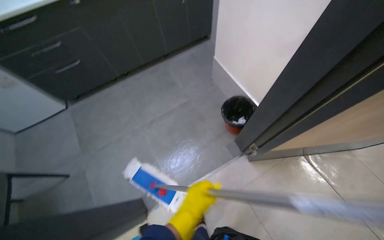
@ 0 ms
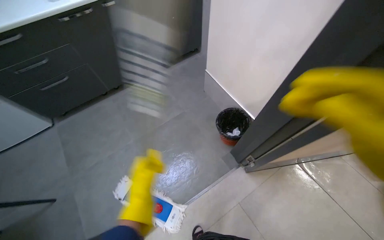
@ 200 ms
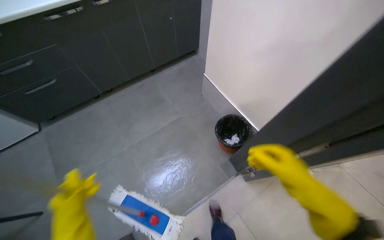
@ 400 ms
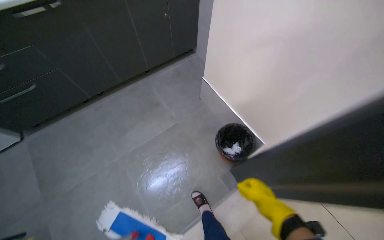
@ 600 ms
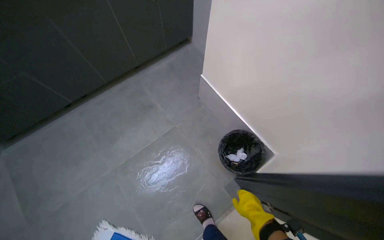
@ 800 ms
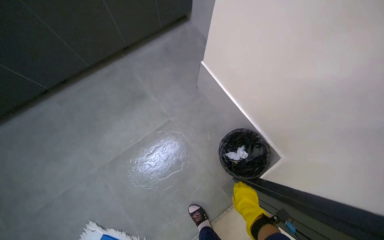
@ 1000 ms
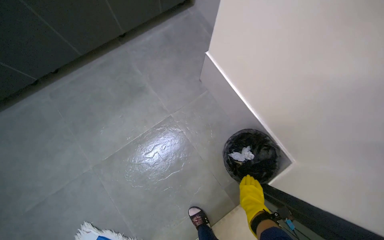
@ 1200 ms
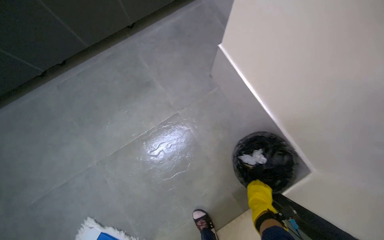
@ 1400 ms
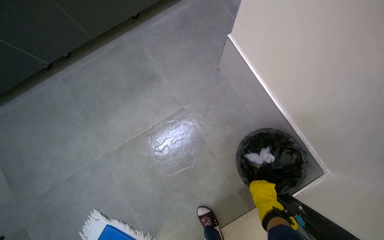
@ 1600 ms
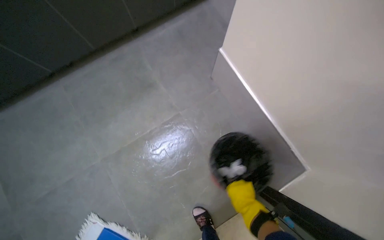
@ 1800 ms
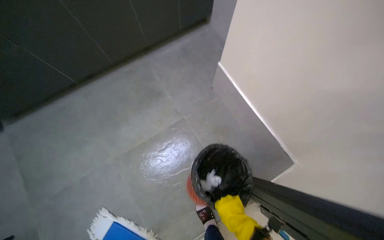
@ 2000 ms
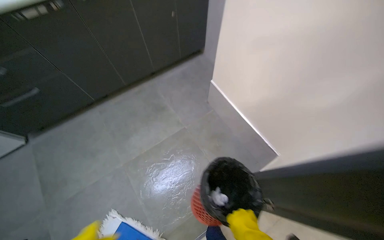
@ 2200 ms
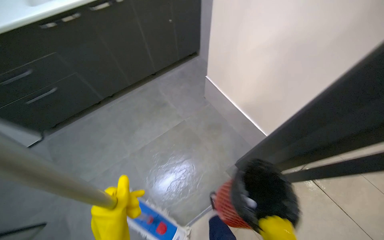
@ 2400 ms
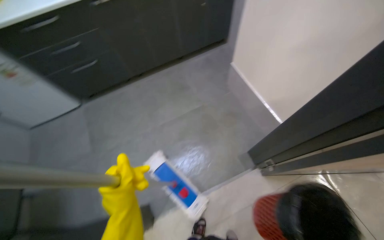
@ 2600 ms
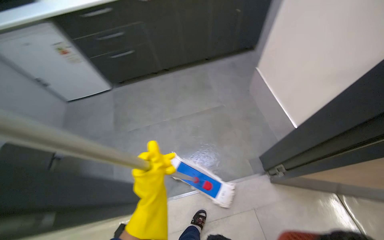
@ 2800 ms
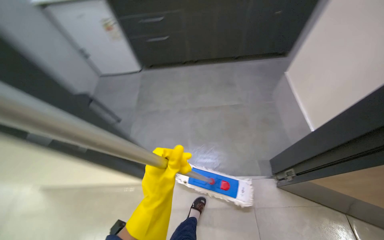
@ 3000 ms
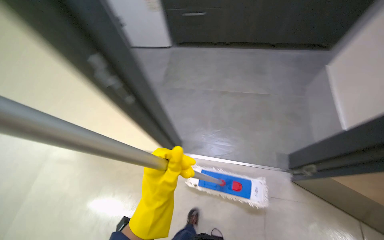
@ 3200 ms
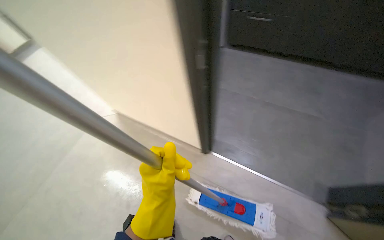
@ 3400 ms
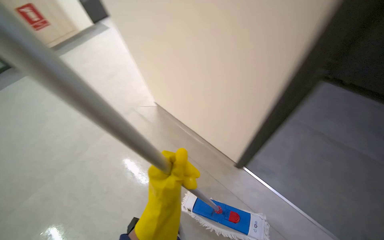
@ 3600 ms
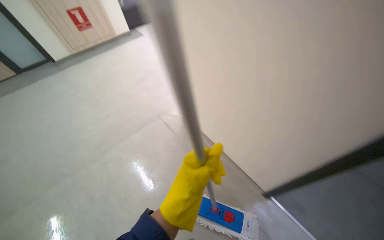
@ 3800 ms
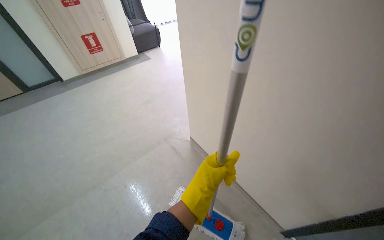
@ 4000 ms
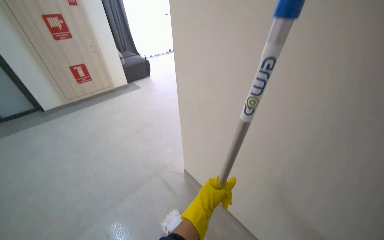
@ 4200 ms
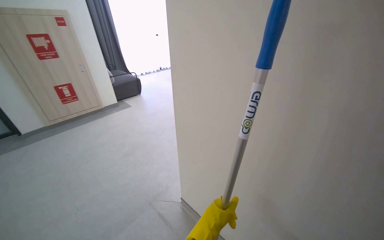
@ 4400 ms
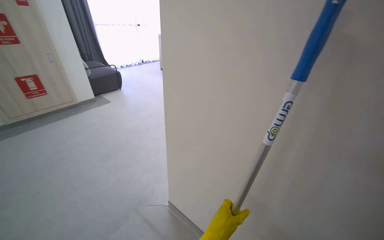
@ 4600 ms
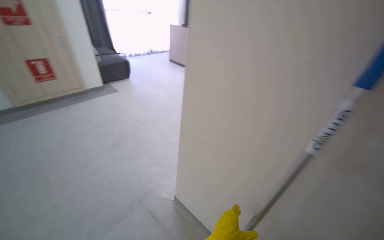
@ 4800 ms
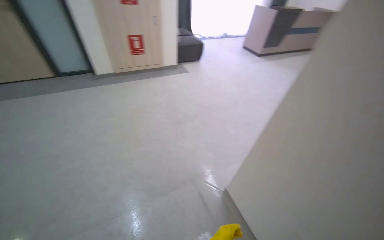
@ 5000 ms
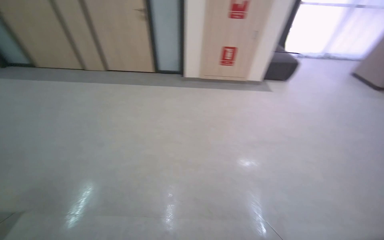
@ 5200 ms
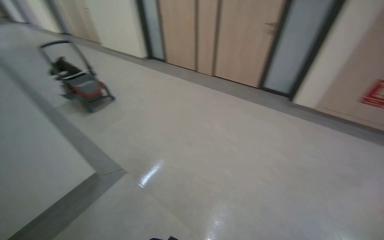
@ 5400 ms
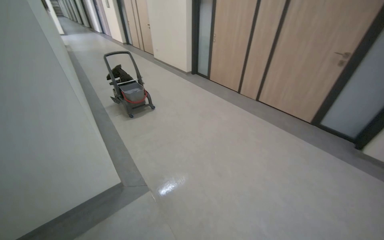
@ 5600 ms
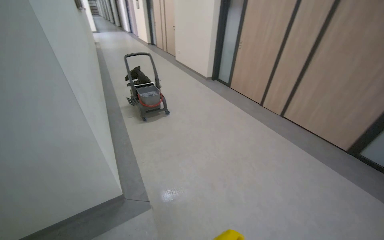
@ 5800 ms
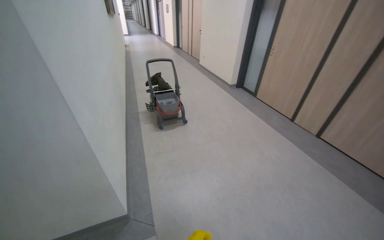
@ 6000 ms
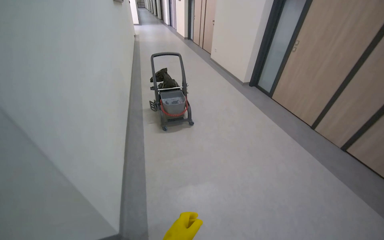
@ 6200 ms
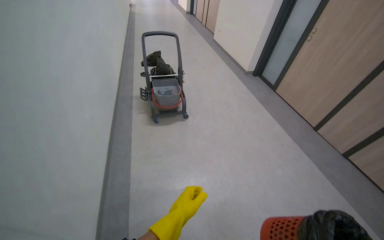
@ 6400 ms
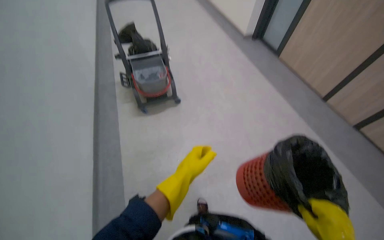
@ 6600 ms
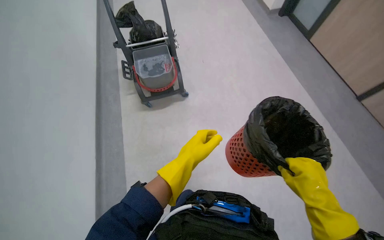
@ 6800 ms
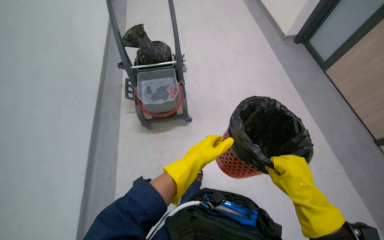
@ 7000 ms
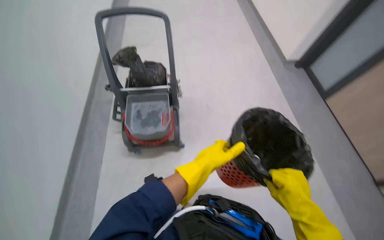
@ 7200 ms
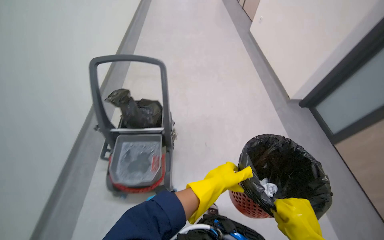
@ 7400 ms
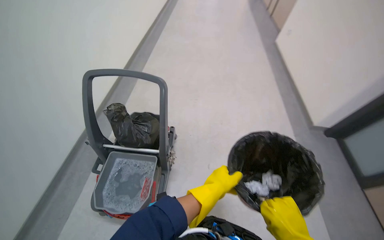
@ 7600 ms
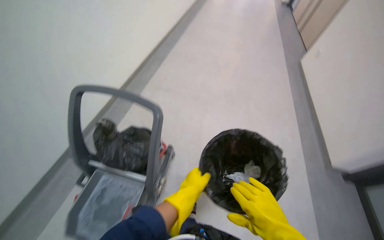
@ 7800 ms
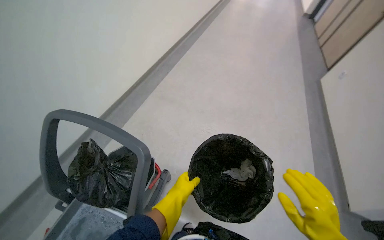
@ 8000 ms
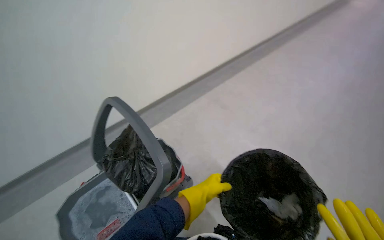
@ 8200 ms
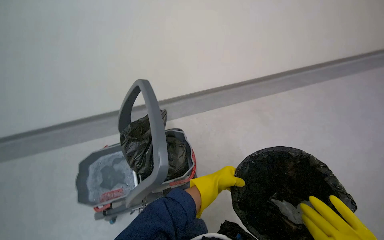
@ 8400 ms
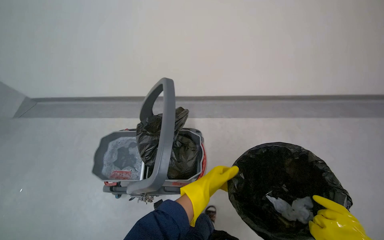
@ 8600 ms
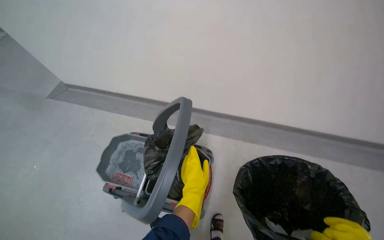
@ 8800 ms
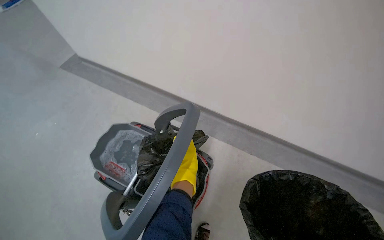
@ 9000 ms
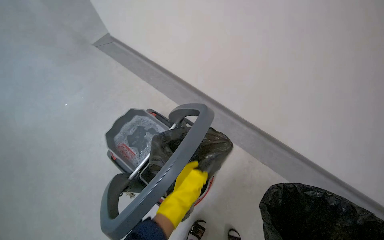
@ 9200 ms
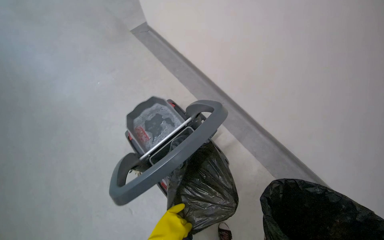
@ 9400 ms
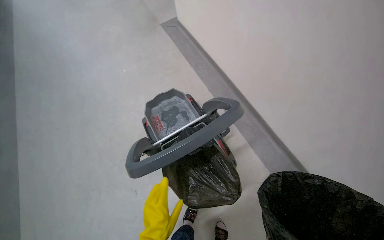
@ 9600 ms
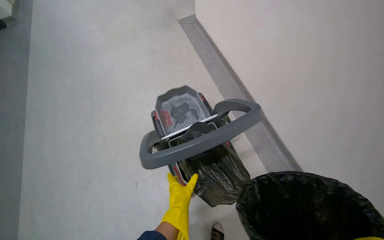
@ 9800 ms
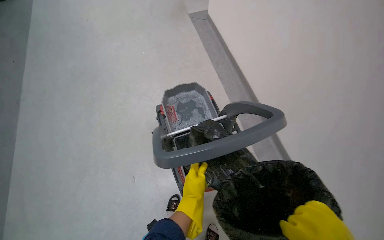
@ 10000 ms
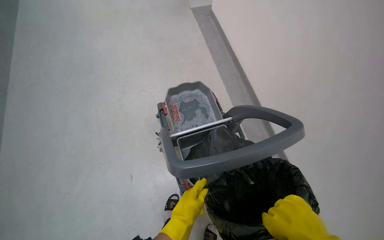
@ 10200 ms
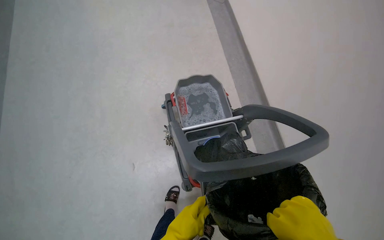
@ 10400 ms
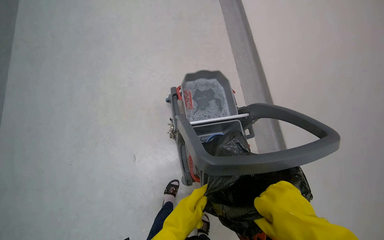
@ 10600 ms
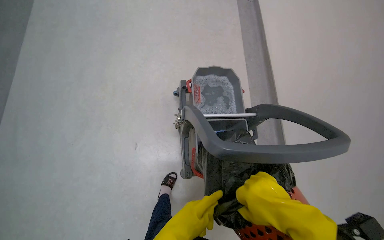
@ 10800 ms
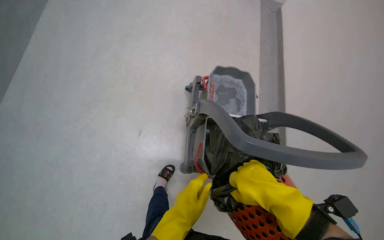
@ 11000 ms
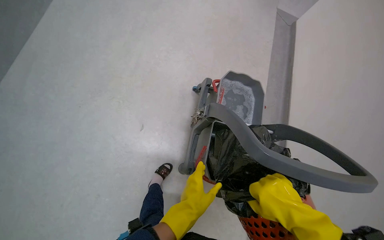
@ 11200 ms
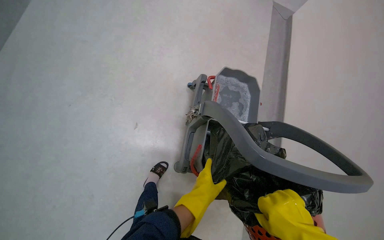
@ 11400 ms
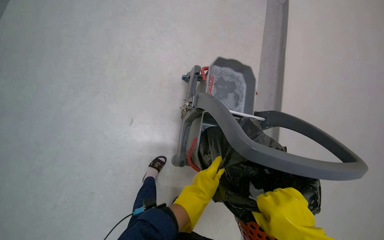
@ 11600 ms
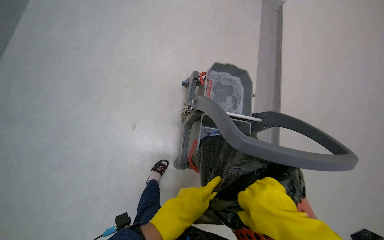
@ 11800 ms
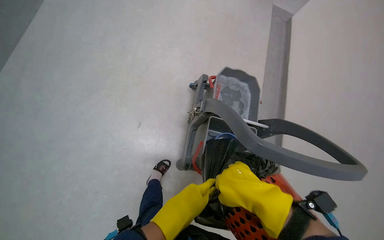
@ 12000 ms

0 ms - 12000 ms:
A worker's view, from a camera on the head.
Job: managing trash.
The whole recording: Emptying and replacing trash bags. The worker empties a small trash bin into a larger bag and replaces the bag on the cart.
0 ms - 1600 ms: The camera is carried some 80 cm. The view tilts roughly 15 degrees downward.
1600 ms - 3000 ms: The wearer moves about 90 cm. The head rotates some 30 degrees to the left. The view tips upward by roughly 15 degrees.
3000 ms - 4400 ms: The head travels some 80 cm. The view tips upward by roughly 25 degrees. The scene rotates clockwise by roughly 35 degrees.
4400 ms - 6000 ms: The head travels roughly 1.5 m. The head turns to the left by approximately 115 degrees.
7600 ms - 9000 ms: The head rotates about 45 degrees to the left. The camera pitches upward, by roughly 15 degrees.
9000 ms - 10400 ms: The scene turns about 40 degrees clockwise in the picture.
10400 ms - 12000 ms: The scene turns about 25 degrees clockwise in the picture.

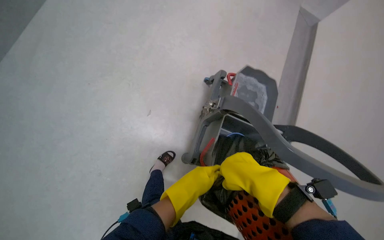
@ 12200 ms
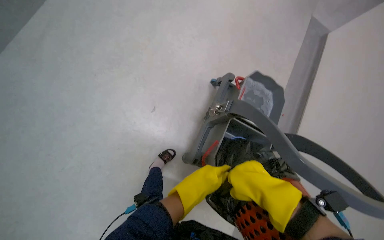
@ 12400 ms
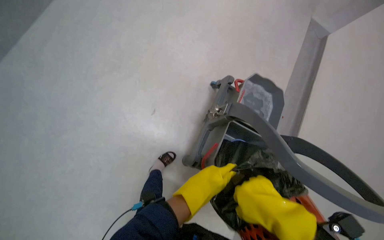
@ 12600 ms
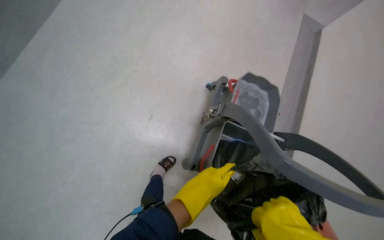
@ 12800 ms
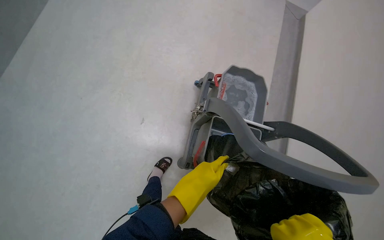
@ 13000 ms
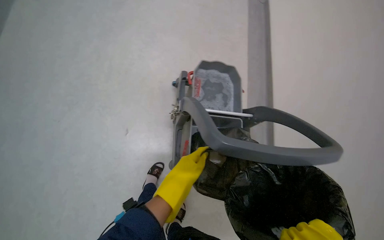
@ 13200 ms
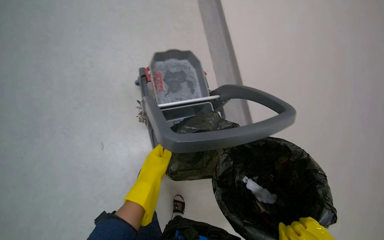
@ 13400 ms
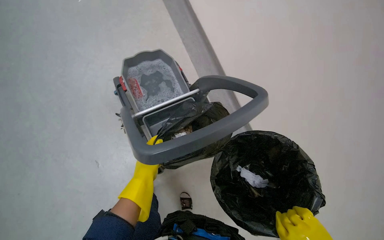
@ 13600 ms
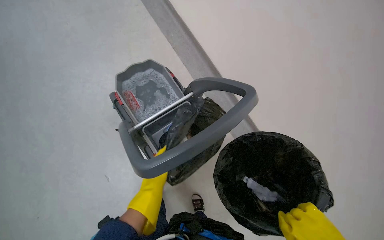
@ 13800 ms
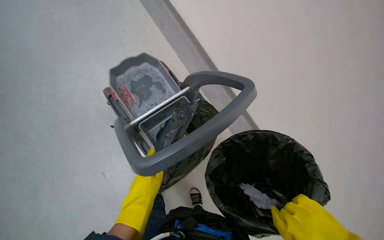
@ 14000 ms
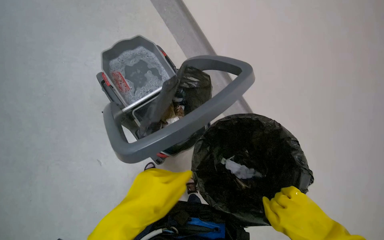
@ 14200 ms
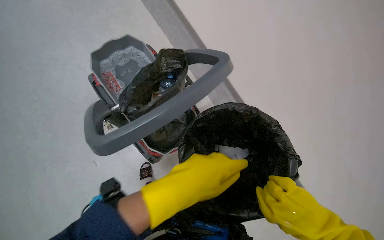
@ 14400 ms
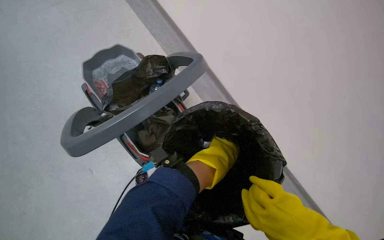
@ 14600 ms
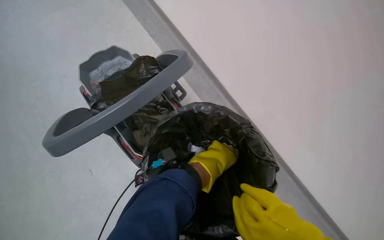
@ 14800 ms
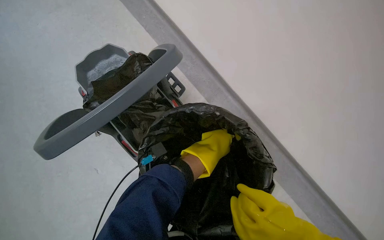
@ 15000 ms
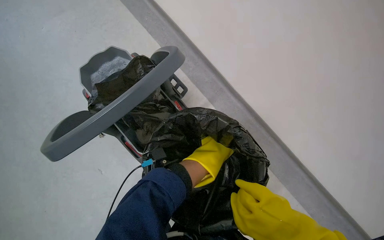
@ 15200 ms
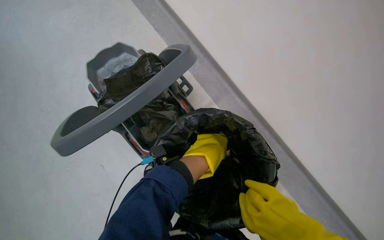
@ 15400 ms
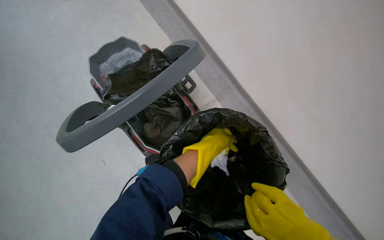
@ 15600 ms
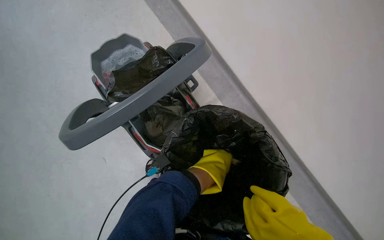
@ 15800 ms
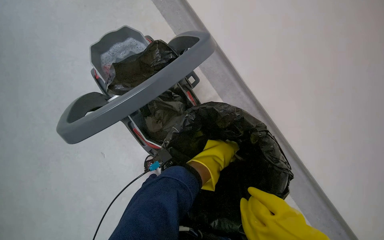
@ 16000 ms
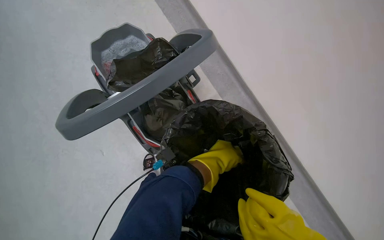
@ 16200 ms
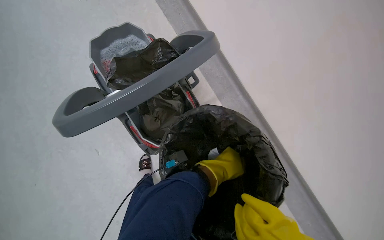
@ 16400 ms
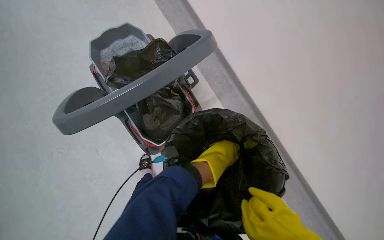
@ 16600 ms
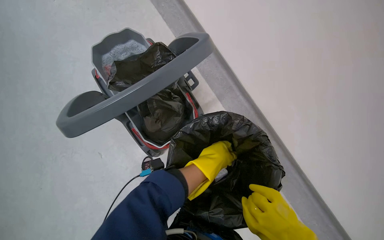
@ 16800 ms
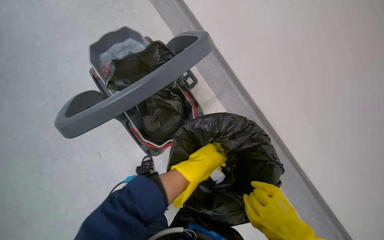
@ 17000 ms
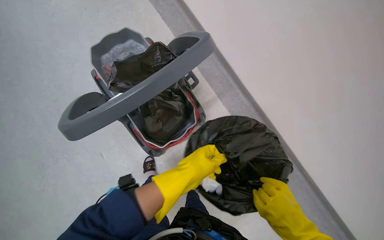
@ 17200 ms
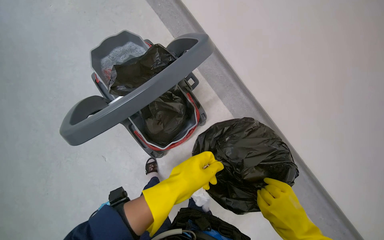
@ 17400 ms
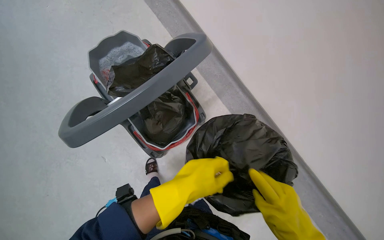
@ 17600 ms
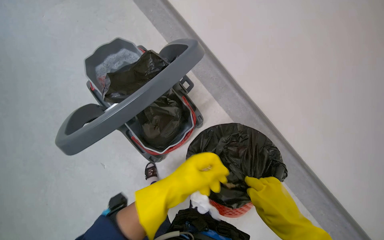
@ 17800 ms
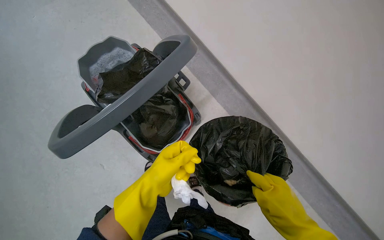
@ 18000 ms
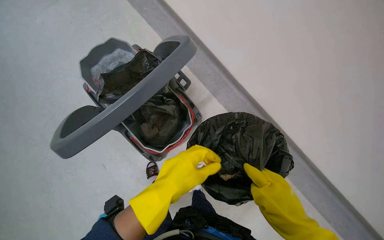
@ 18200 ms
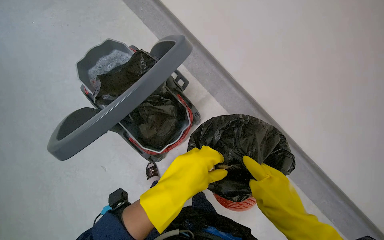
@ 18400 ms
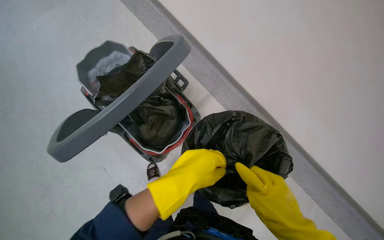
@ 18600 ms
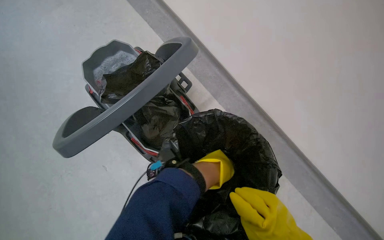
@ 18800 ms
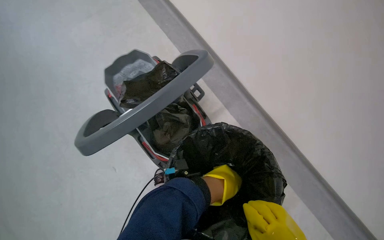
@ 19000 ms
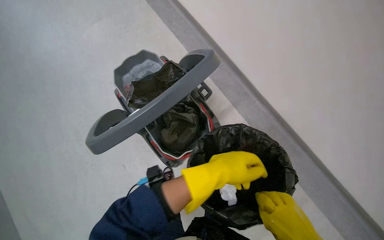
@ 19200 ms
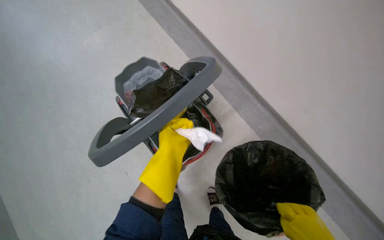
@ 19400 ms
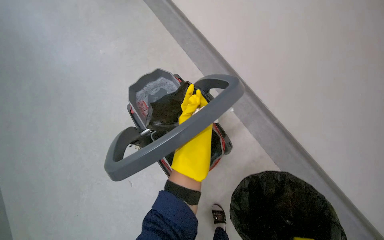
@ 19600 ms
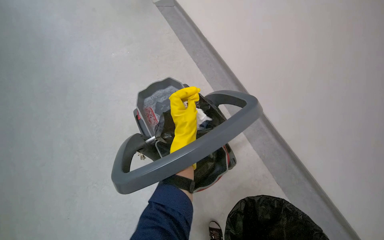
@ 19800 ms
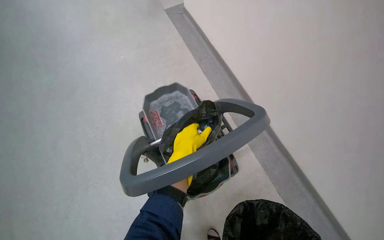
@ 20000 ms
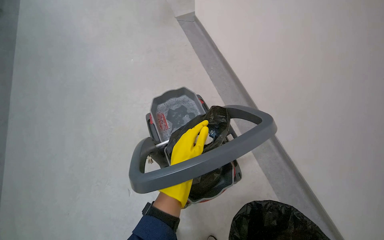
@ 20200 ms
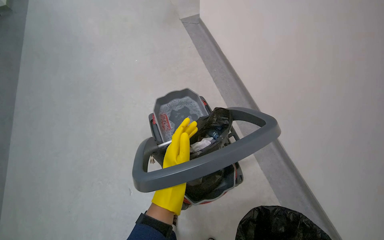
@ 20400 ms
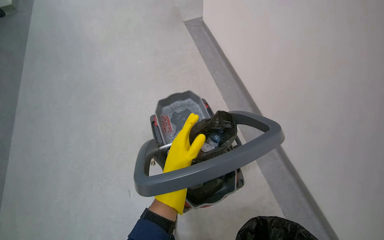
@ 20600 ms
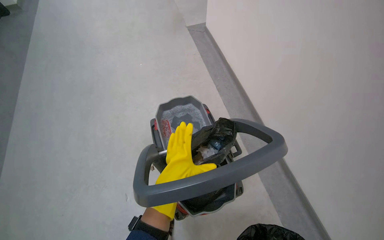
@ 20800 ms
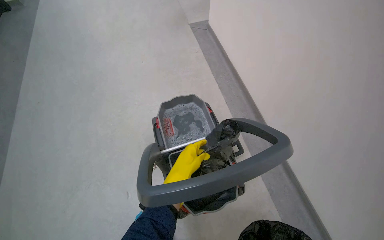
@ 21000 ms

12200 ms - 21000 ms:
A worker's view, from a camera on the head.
Job: managing trash.
The whole recording: Emptying and replacing trash bags. The worker empties a small trash bin into a larger bag and replaces the bag on the cart.
12200 ms - 13600 ms: The head turns to the right by some 45 degrees.
13600 ms - 15200 ms: The left hand goes nearer and farther, about 30 cm each way, reversing 2 times.
16600 ms - 18000 ms: The left hand shifts approximately 10 cm to the left.
18000 ms - 19600 ms: The left hand is displaced up the picture by about 15 cm.
19600 ms - 21000 ms: The left hand goes nearer and farther, about 15 cm each way, reversing 2 times.
